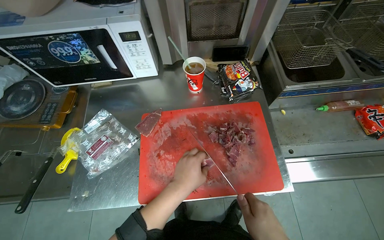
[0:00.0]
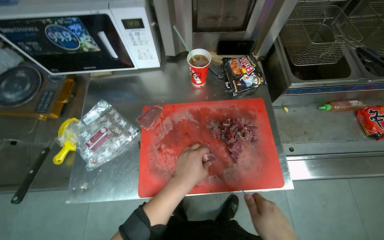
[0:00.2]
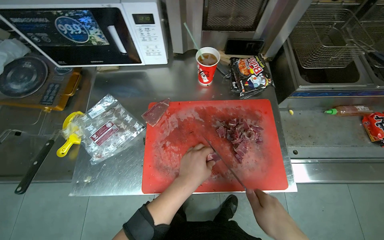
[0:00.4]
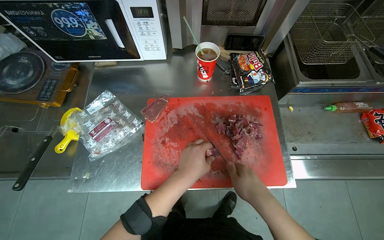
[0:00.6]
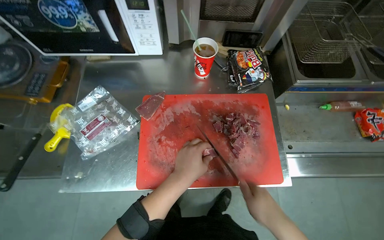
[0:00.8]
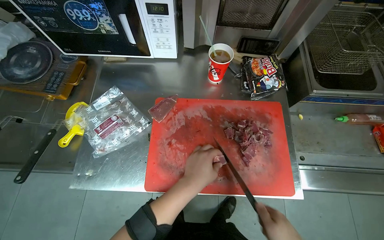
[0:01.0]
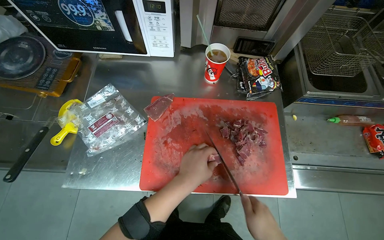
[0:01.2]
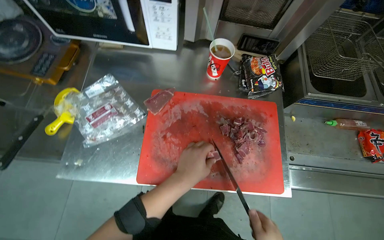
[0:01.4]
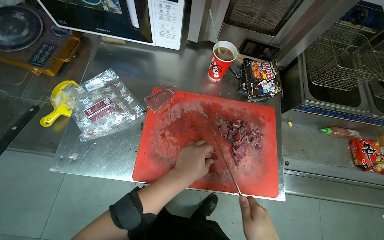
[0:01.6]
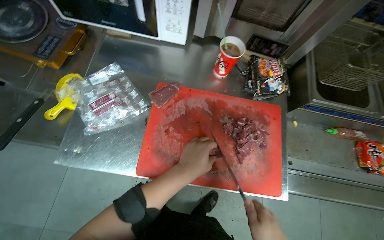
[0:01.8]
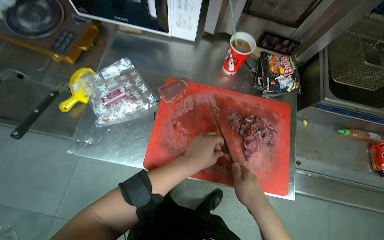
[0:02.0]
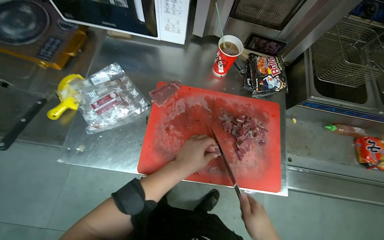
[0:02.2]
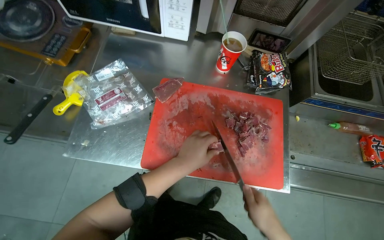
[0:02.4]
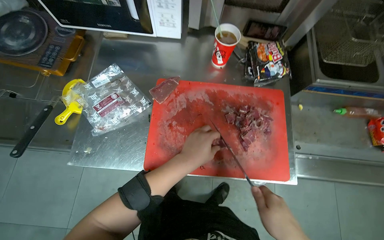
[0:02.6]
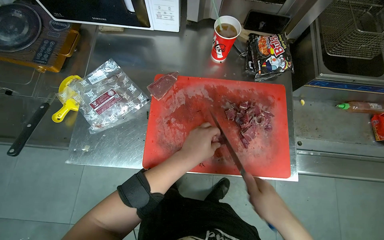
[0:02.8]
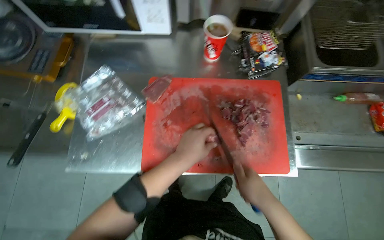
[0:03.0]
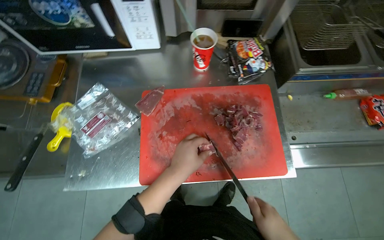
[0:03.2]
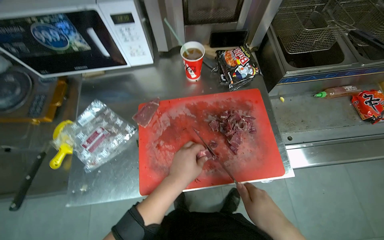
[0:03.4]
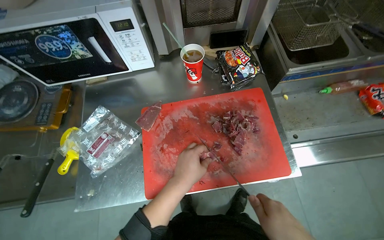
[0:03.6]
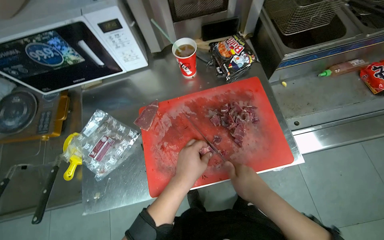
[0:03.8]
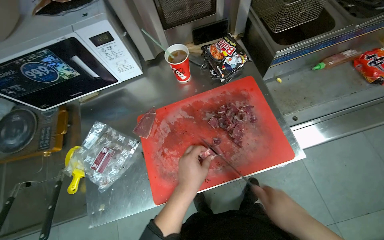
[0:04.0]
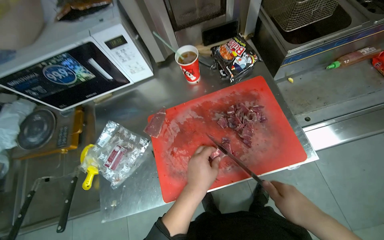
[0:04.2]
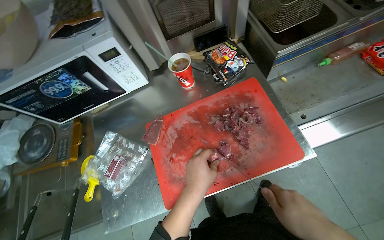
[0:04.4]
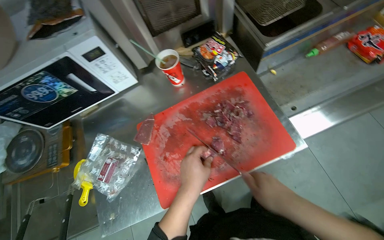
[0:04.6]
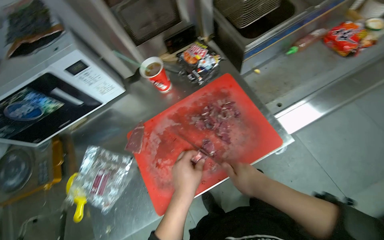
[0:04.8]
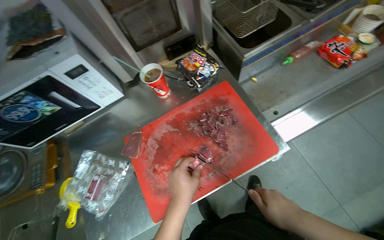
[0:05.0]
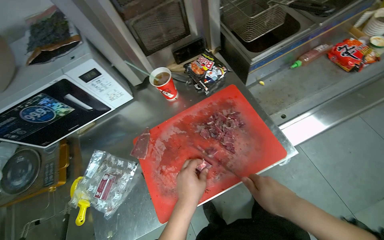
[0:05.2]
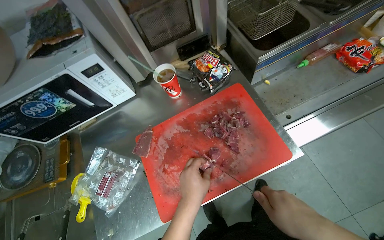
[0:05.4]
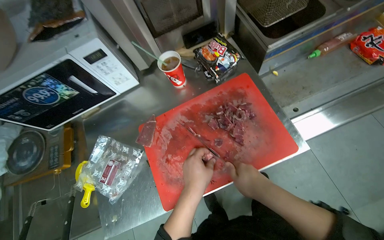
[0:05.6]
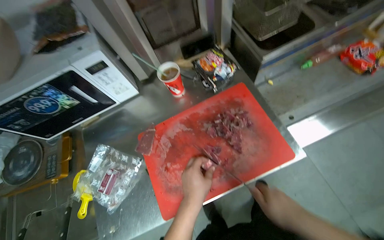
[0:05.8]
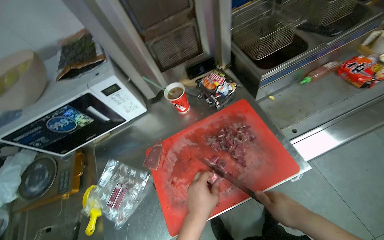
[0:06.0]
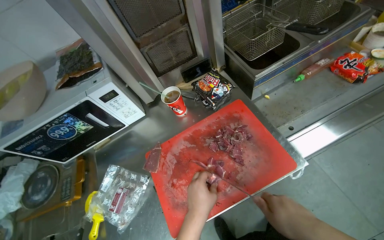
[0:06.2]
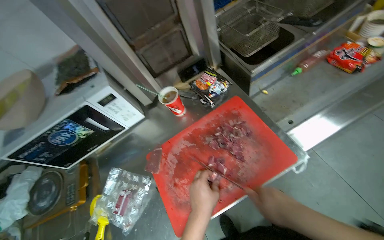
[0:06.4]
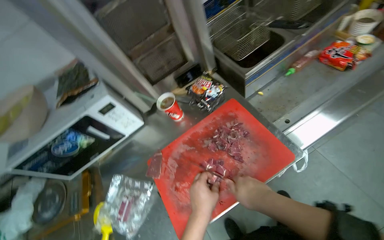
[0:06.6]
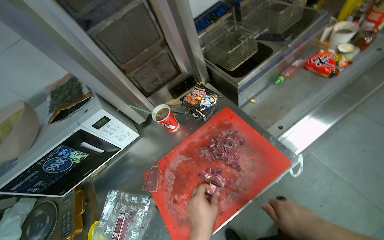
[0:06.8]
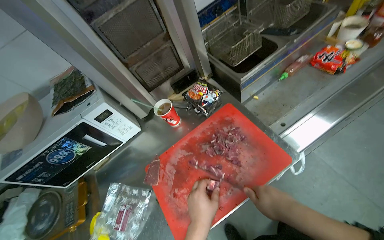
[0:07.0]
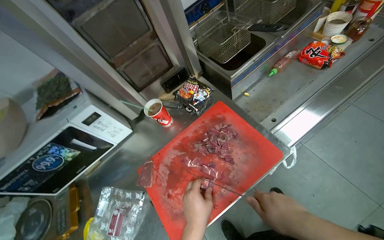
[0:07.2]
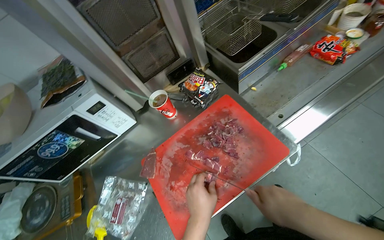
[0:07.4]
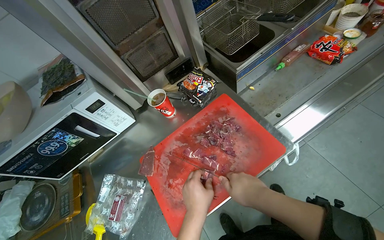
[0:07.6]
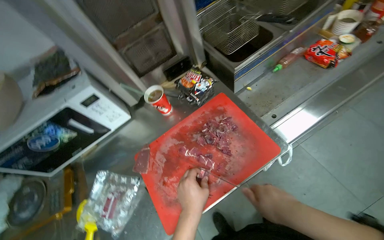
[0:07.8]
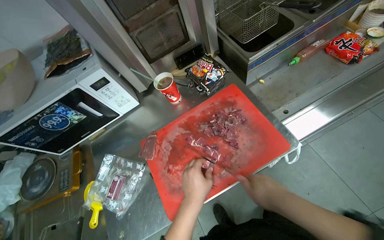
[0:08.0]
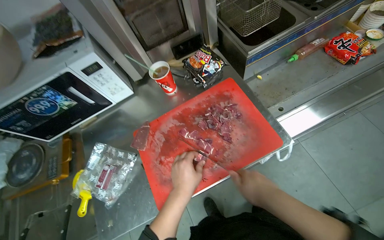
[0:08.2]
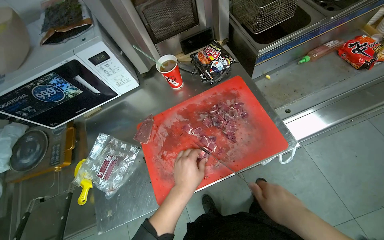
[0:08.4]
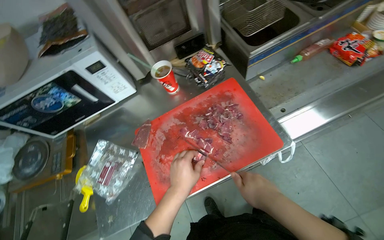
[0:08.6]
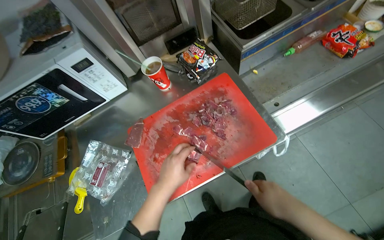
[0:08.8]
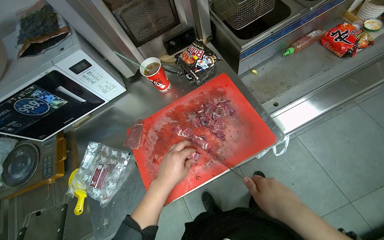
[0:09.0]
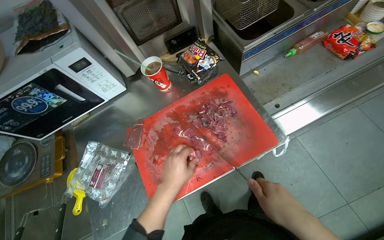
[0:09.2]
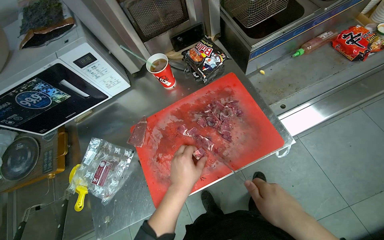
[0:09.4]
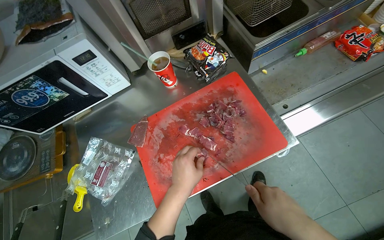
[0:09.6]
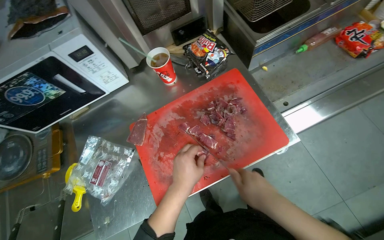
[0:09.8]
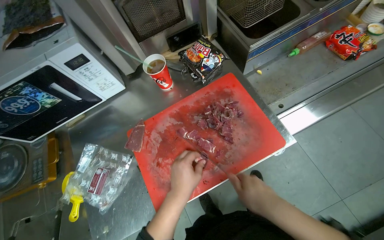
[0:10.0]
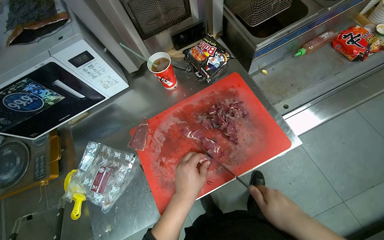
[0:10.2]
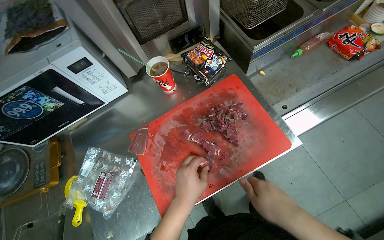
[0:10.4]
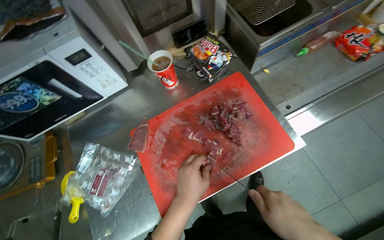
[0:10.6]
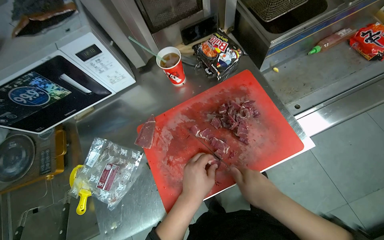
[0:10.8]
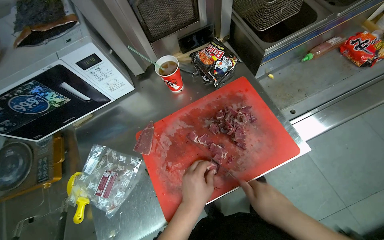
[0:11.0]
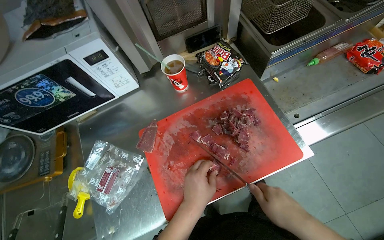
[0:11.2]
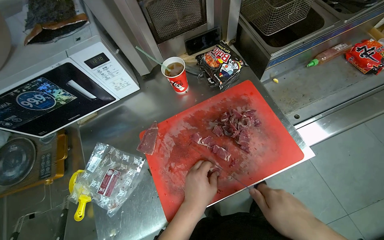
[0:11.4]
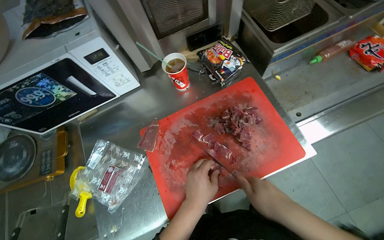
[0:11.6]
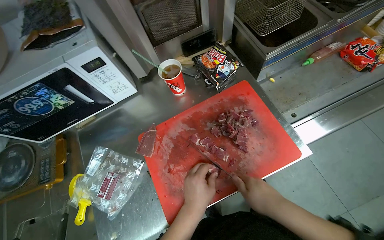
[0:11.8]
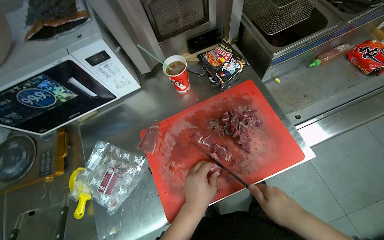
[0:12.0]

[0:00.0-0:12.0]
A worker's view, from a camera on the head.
Job: preparing food.
The whole recording: Slicing meat on cutting board. The worker continues slicing meat into smaller pieces on a red cutting board.
0:04.4 to 0:06.0: The right hand swings nearer and farther, about 10 cm each way, with 2 reversals.
0:06.0 to 0:07.6: The right hand swings left and right, about 10 cm each way, with 2 reversals.
0:09.0 to 0:10.4: The hands are busy where they are.
0:10.4 to 0:12.0: The hands stay close to where they were, moving slightly.

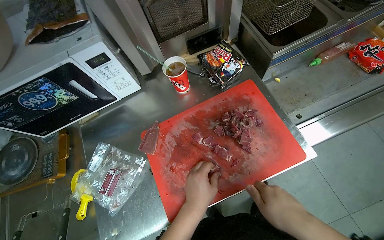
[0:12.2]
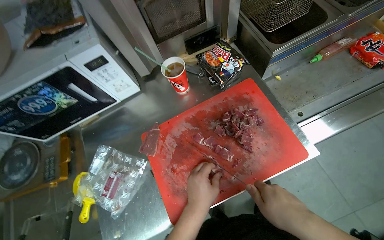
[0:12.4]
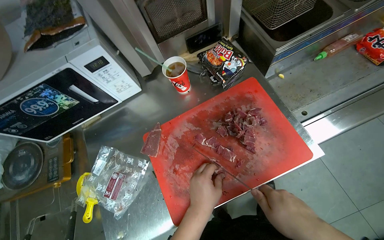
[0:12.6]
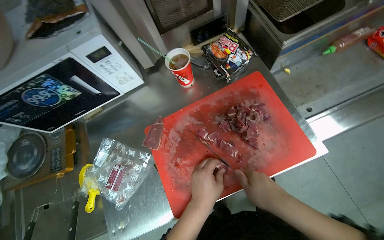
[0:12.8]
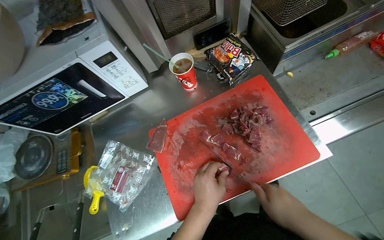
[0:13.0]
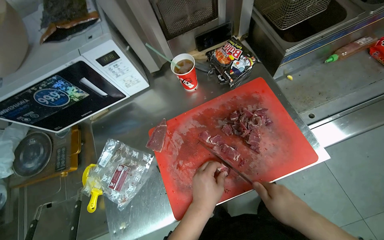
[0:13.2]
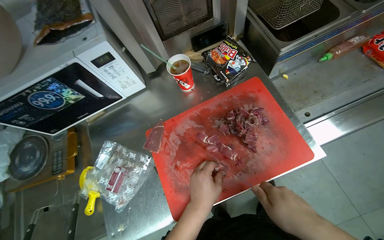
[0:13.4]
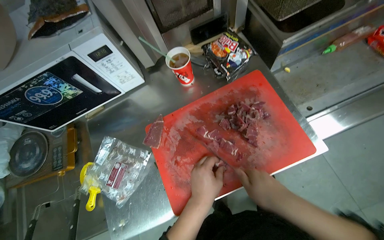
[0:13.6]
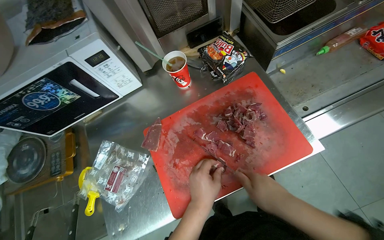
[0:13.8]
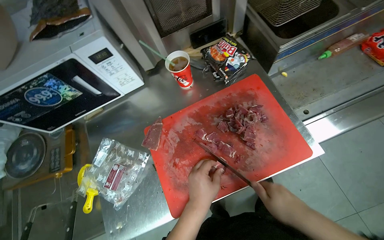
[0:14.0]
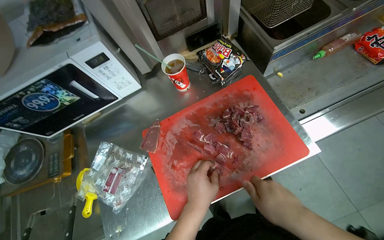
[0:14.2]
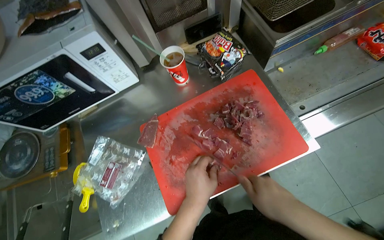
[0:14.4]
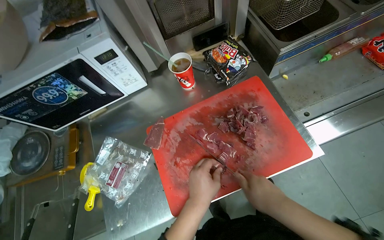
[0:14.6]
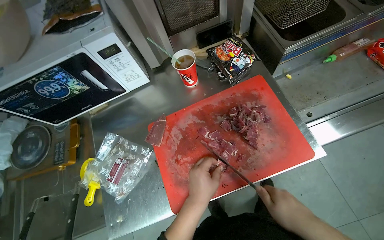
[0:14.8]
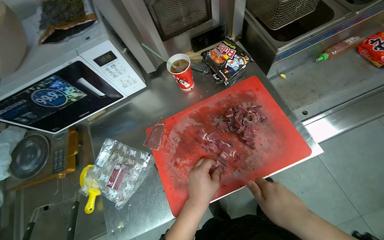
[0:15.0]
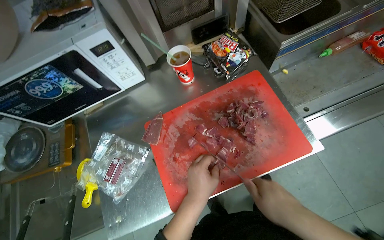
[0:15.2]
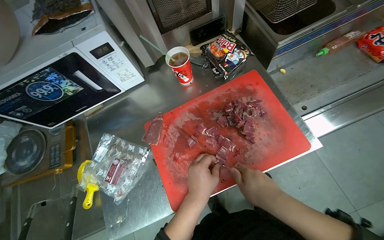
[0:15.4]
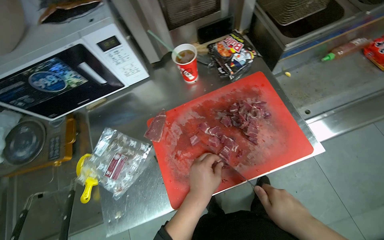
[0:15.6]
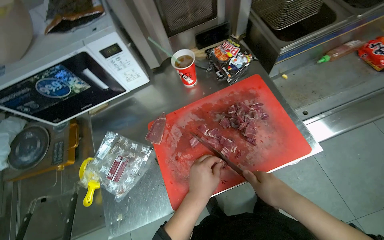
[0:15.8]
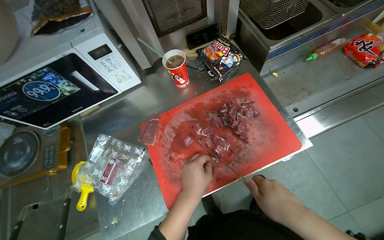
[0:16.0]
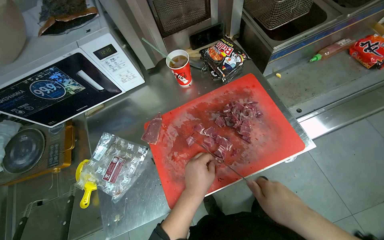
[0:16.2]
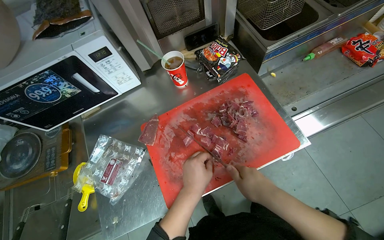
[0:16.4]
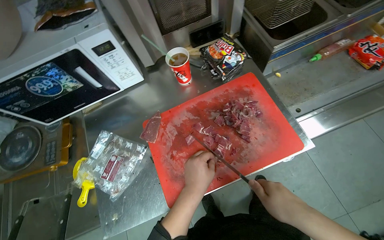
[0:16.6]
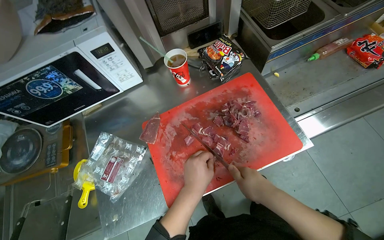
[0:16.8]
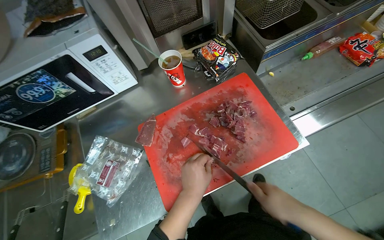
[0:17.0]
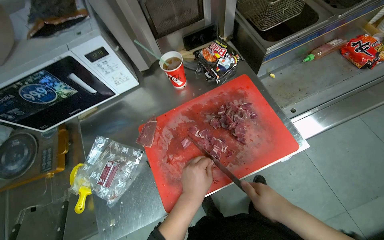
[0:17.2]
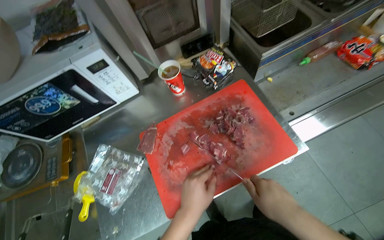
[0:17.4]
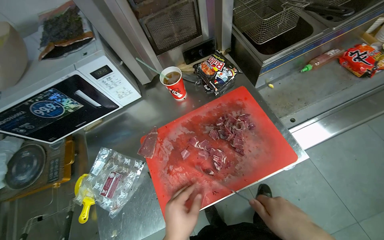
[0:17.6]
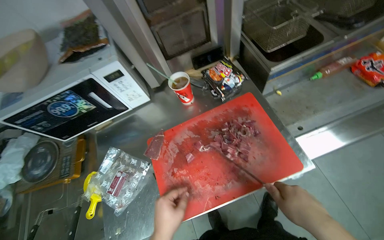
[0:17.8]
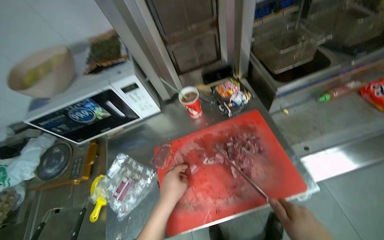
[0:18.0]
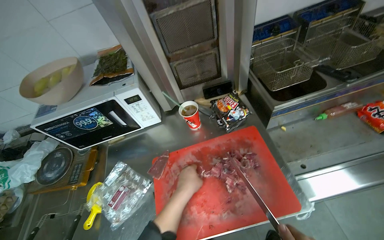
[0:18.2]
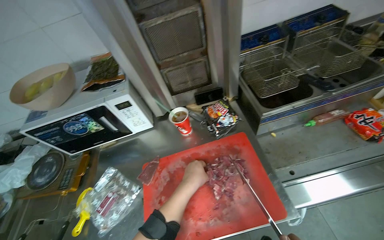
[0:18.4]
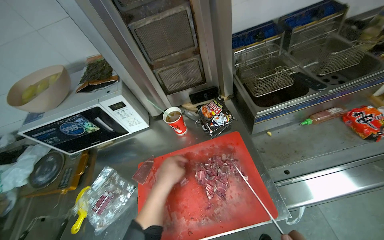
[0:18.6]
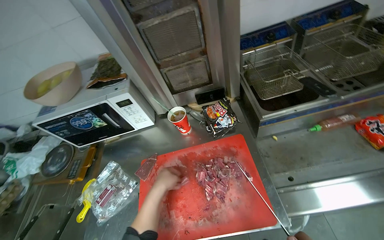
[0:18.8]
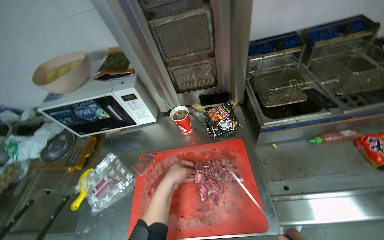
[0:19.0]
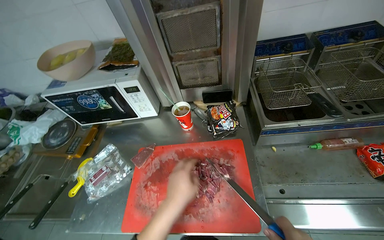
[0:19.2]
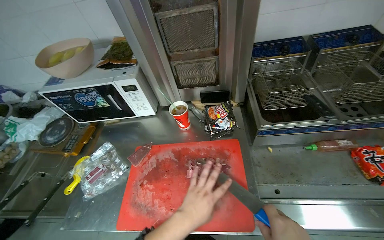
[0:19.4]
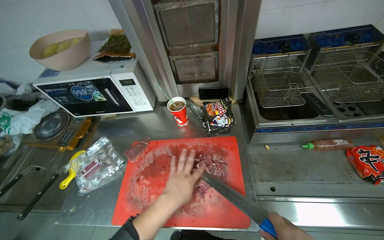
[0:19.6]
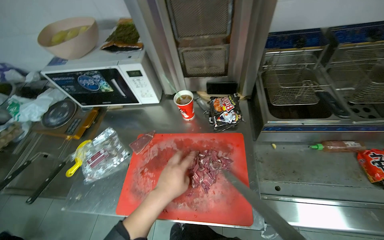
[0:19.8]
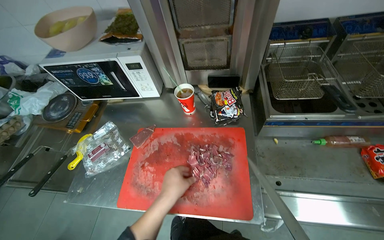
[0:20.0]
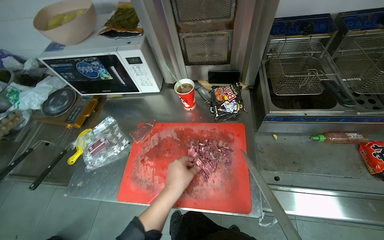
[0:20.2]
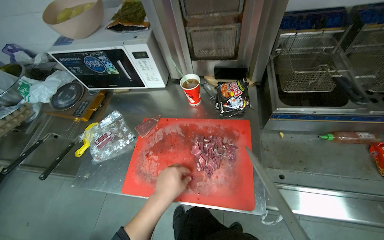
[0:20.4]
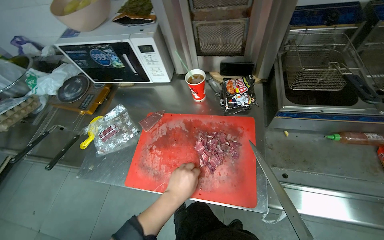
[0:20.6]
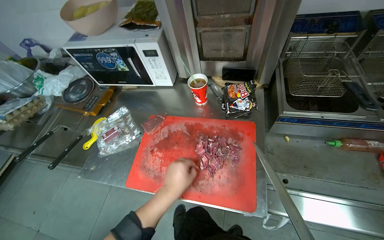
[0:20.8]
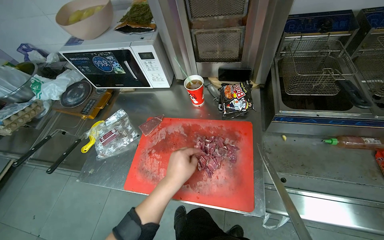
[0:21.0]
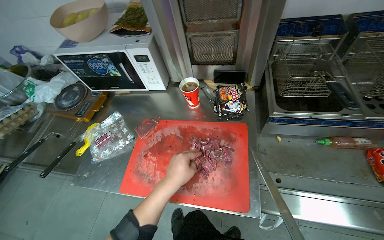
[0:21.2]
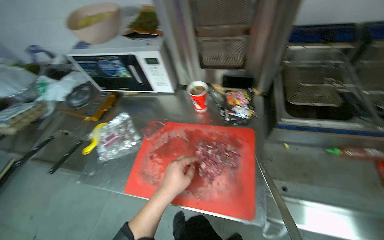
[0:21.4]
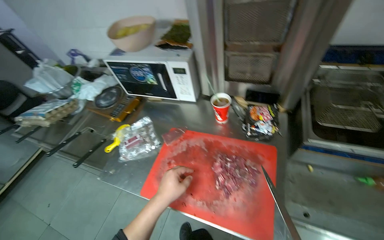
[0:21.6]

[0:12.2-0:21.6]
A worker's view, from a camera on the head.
Job: preparing food.
The whole recording: Slicing meat on cutting board. The worker continues slicing meat into smaller pieces on a red cutting board.
0:12.2 to 0:17.0: The hands stay close to where they were, moving slightly.
0:17.0 to 0:18.4: The wearer looks some 15 degrees further upward.
